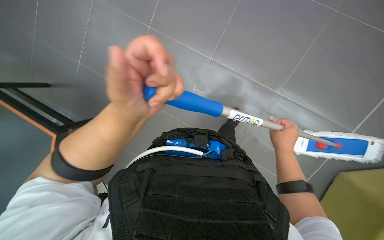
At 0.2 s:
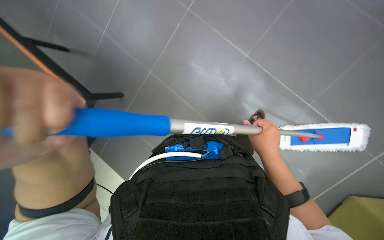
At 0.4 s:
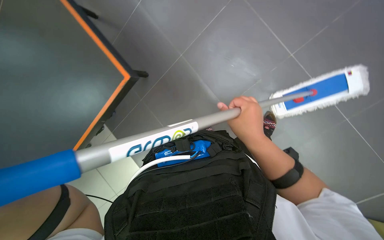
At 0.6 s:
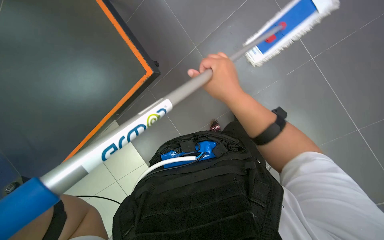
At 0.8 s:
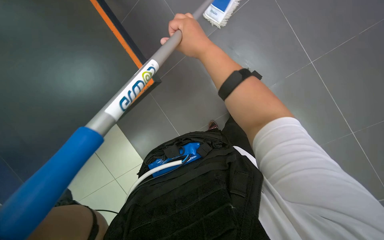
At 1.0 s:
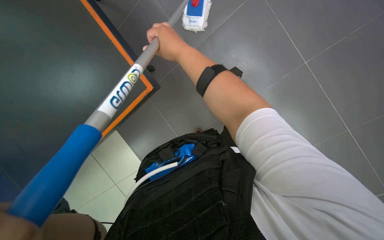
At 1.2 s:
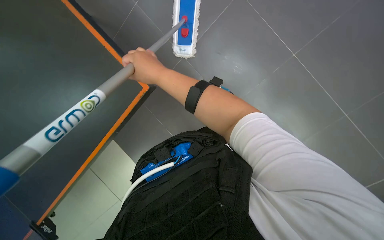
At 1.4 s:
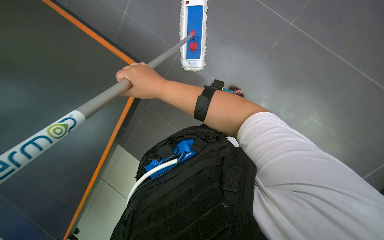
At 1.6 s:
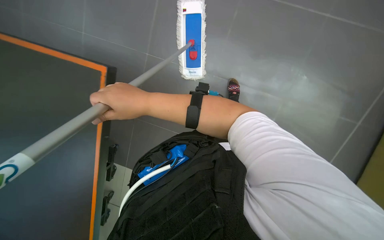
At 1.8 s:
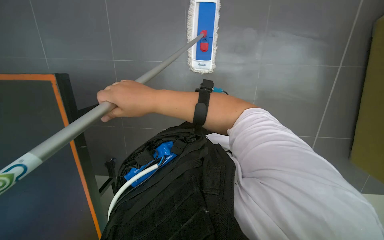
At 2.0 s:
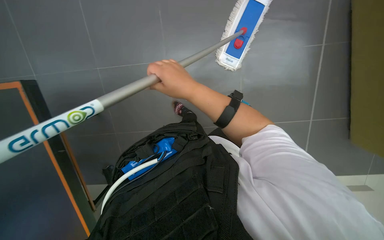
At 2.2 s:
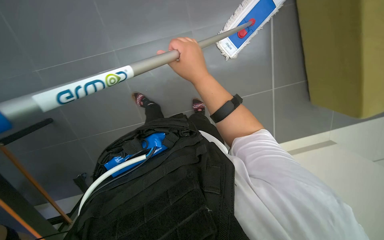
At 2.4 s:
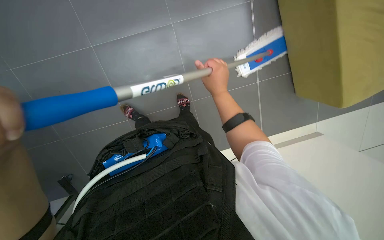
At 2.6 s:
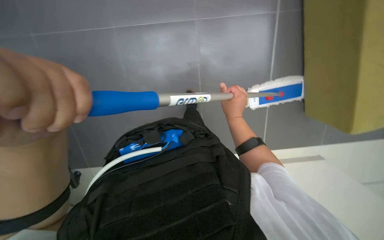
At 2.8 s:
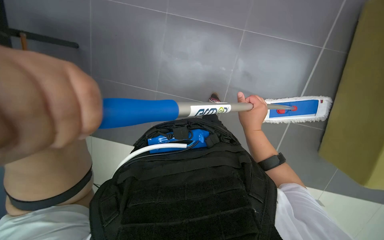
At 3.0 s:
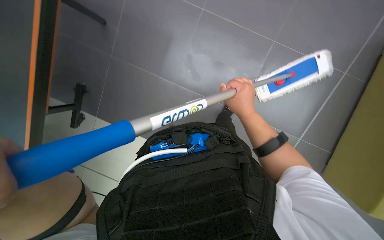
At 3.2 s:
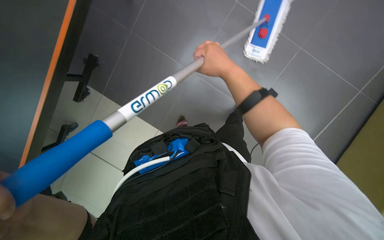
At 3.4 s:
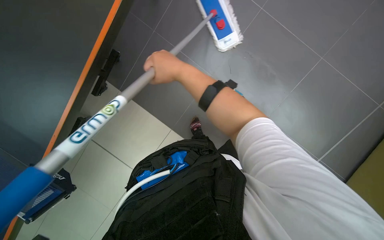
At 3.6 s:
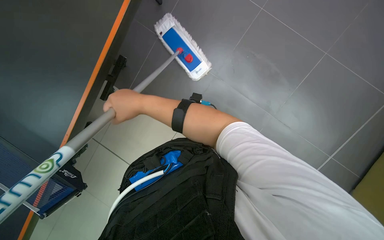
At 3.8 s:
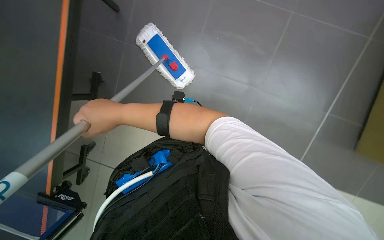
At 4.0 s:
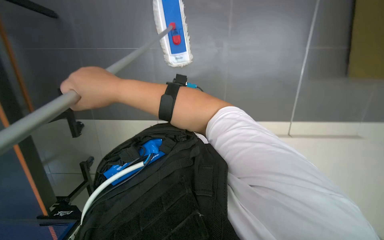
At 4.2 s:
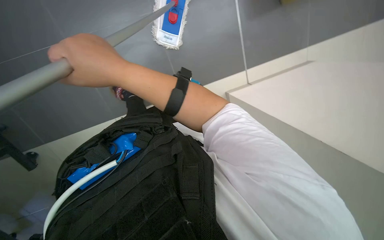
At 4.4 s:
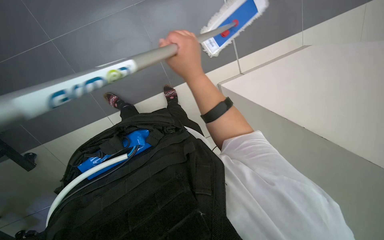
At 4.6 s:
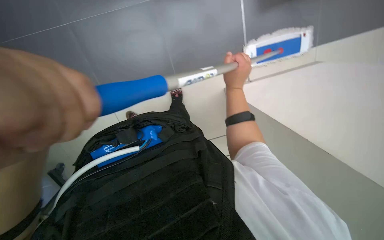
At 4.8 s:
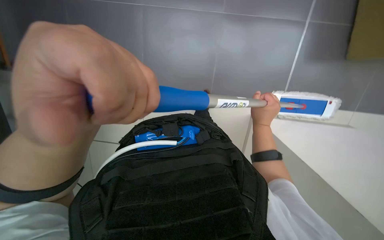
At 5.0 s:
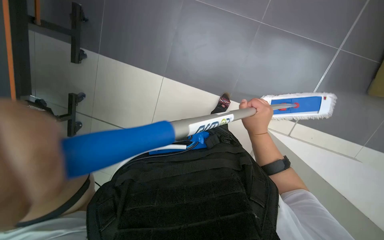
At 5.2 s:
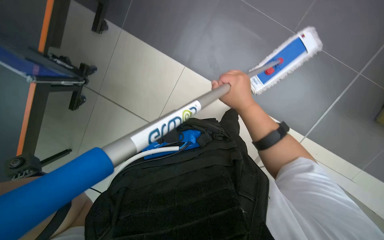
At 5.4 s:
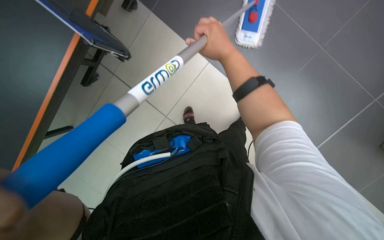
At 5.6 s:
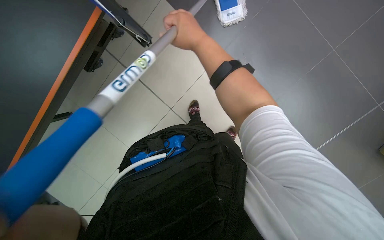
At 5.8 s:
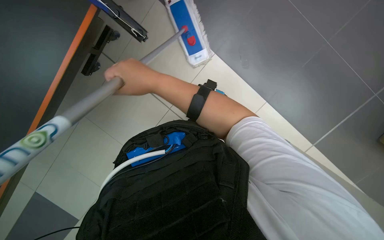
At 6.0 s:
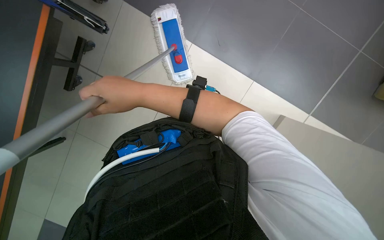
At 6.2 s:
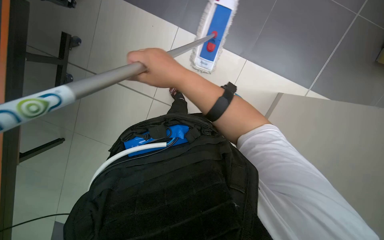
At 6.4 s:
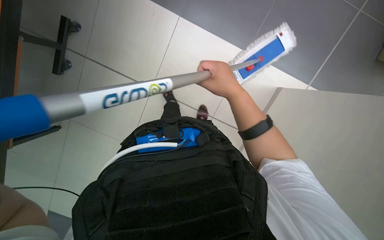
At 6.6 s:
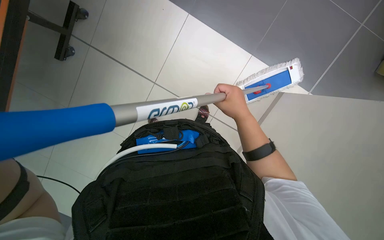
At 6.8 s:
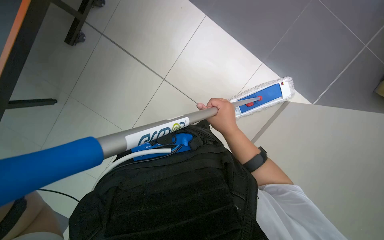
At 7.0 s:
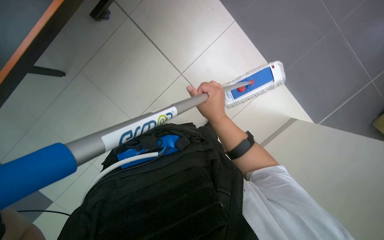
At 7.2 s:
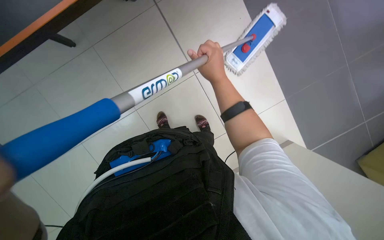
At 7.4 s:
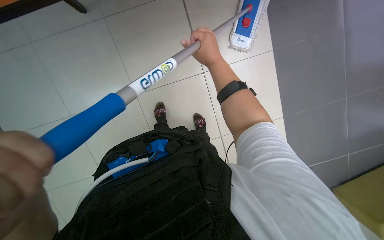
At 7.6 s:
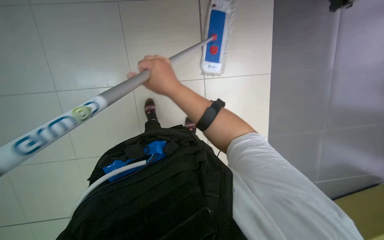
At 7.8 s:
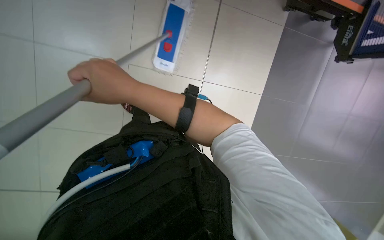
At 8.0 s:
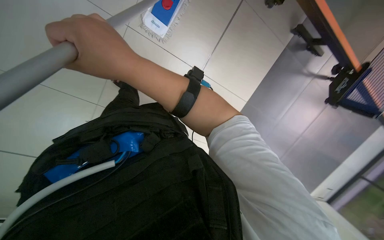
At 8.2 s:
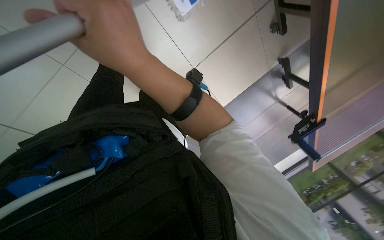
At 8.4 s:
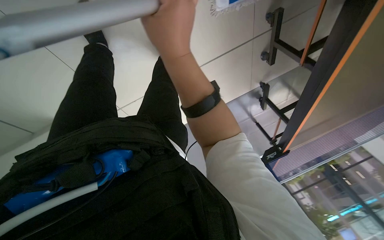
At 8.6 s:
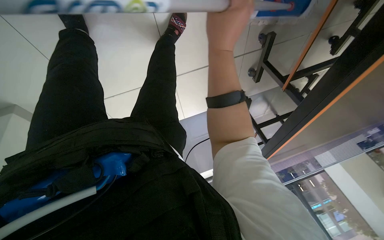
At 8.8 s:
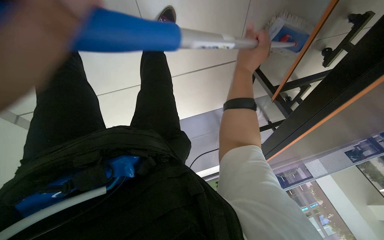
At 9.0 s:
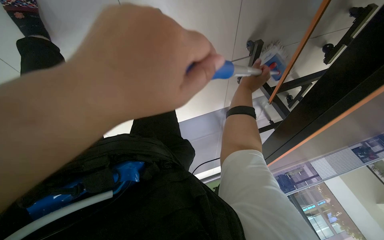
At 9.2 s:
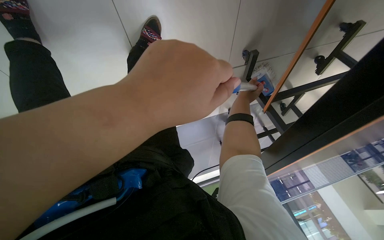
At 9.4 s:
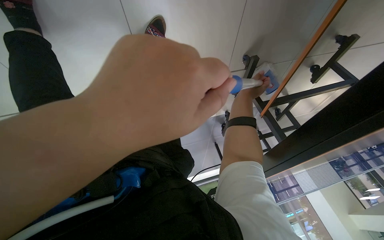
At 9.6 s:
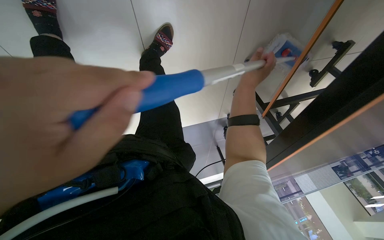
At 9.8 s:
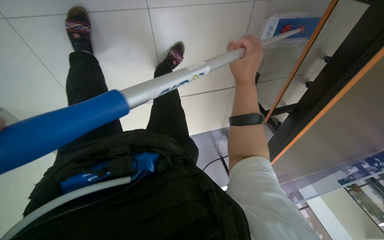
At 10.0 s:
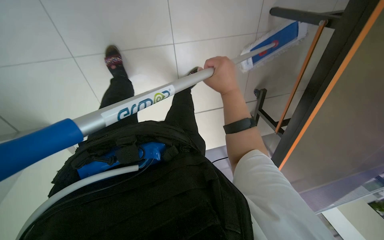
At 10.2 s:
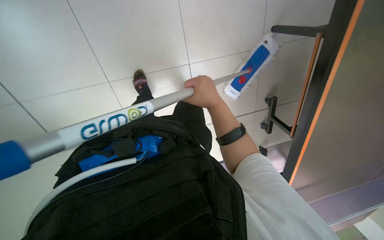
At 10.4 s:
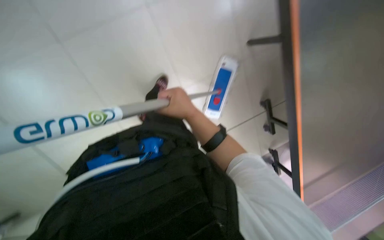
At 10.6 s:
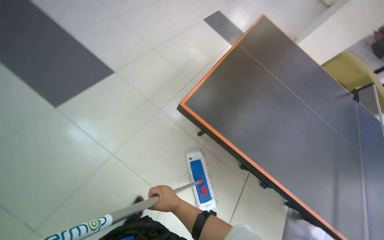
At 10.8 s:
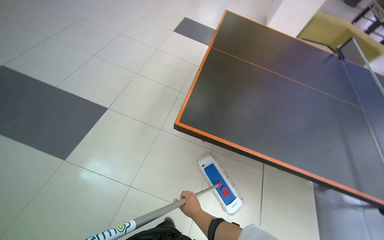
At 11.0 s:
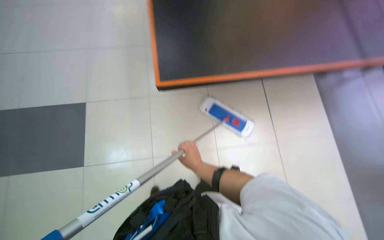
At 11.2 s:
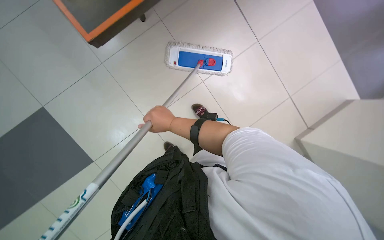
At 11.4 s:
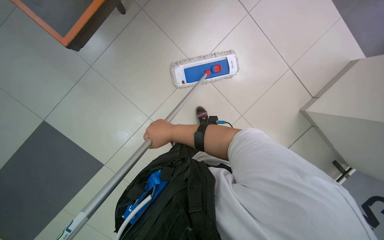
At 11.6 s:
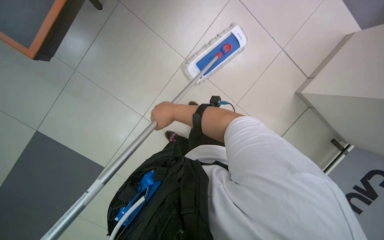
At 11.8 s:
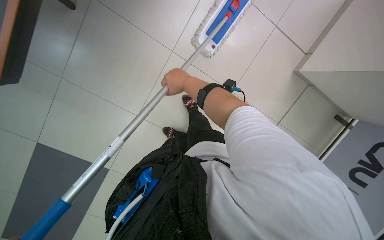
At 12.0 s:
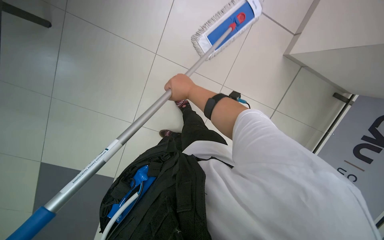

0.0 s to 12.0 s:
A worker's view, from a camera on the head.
Job: mopping floor.
The whole recording: Mopping floor with flat mop. The worker mops the floor with a flat mop, periodically rinsing and wringing it in the cleaning cart.
0.0 to 1.6 s: The scene rotates counterclockwise by roughly 30 degrees. The right hand heads to the left and nearer to the camera, covering roughly 30 cm.
1.6 to 3.0 s: The right hand moves farther from the camera and to the right, some 20 cm.
3.0 to 4.4 s: The wearer looks roughly 25 degrees further to the right.
4.4 to 6.0 s: The view tilts about 10 degrees upward. The right hand moves to the left, about 20 cm.
6.0 to 7.6 s: The right hand goes to the right and returns, approximately 20 cm each way.
7.6 to 9.0 s: The camera is carried some 50 cm. The camera is aimed about 45 degrees further to the right. Everything in view rotates some 30 degrees clockwise.
9.0 to 10.4 s: The right hand is displaced to the left and down the picture by roughly 20 cm.
10.4 to 12.0 s: The view tips downward by some 15 degrees. Everything in view rotates about 105 degrees counterclockwise.

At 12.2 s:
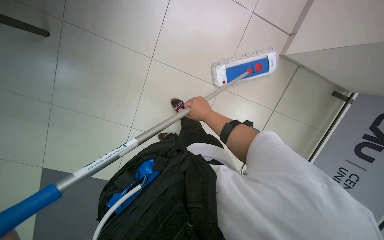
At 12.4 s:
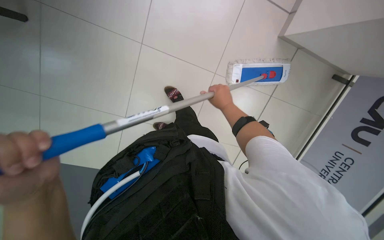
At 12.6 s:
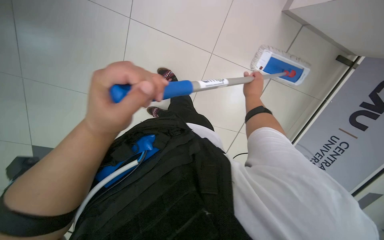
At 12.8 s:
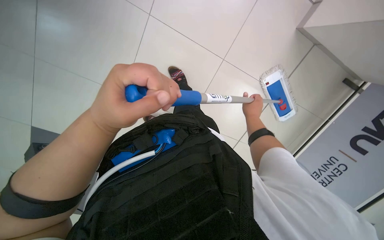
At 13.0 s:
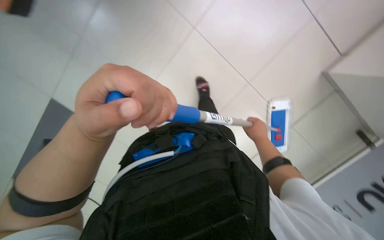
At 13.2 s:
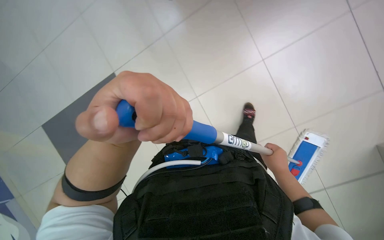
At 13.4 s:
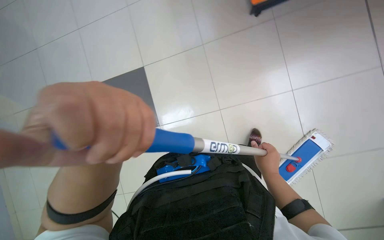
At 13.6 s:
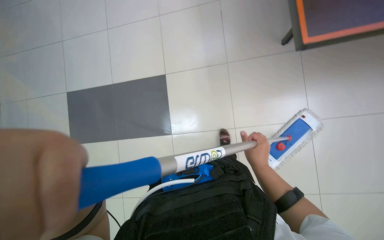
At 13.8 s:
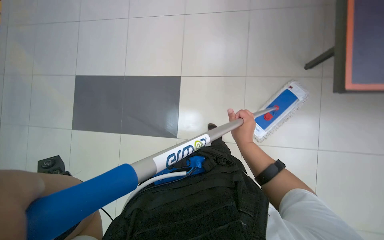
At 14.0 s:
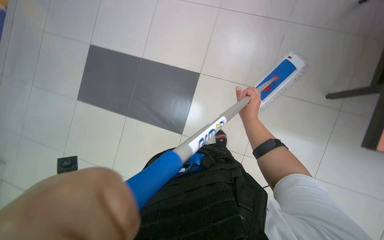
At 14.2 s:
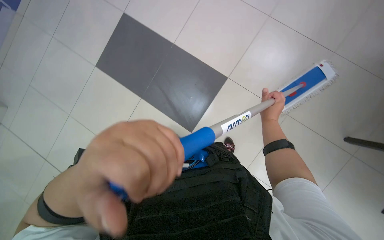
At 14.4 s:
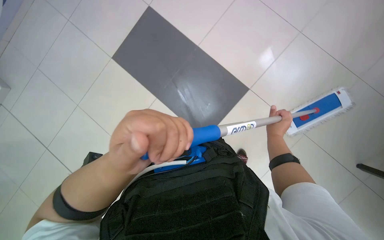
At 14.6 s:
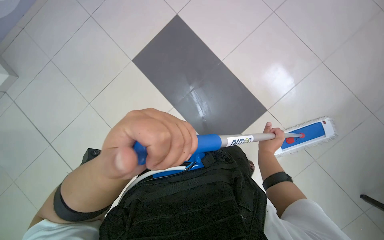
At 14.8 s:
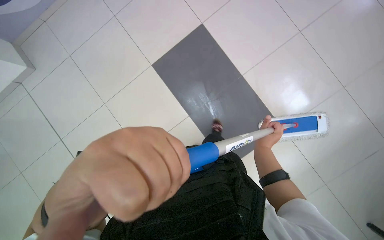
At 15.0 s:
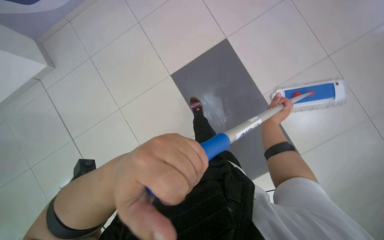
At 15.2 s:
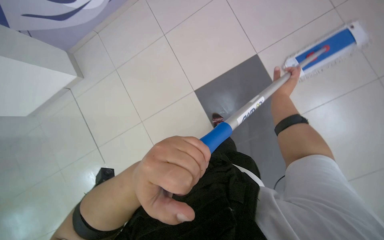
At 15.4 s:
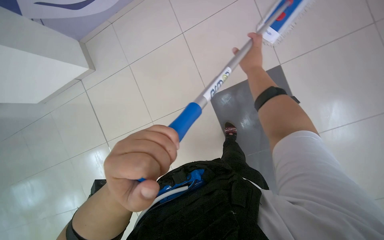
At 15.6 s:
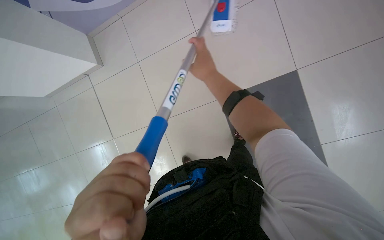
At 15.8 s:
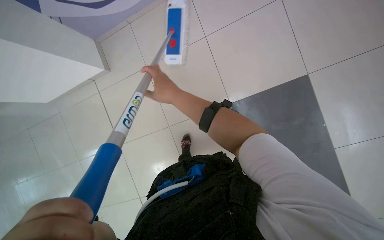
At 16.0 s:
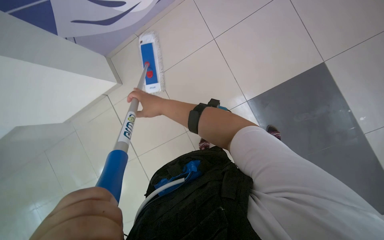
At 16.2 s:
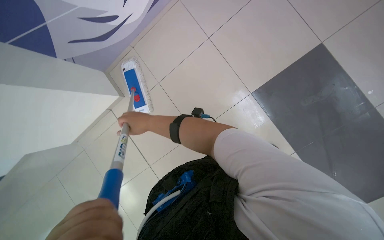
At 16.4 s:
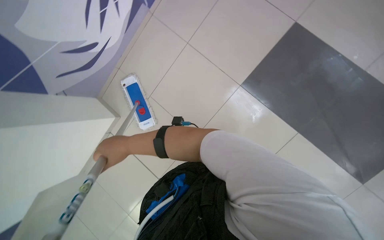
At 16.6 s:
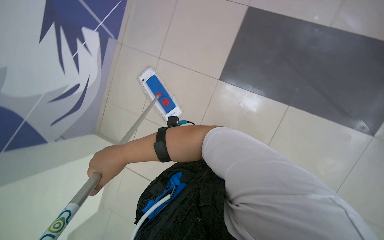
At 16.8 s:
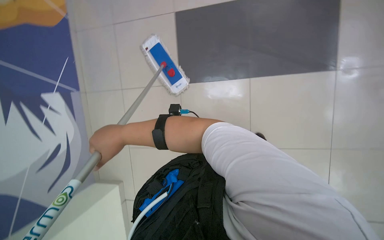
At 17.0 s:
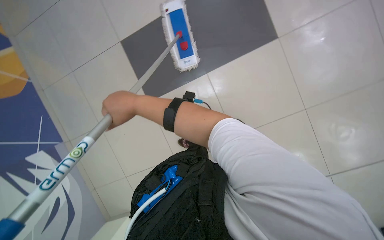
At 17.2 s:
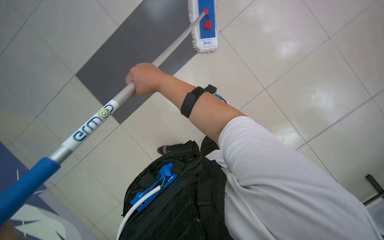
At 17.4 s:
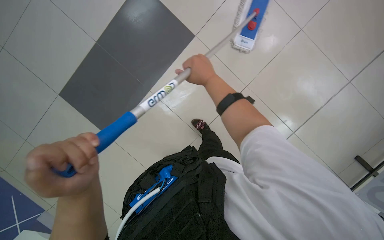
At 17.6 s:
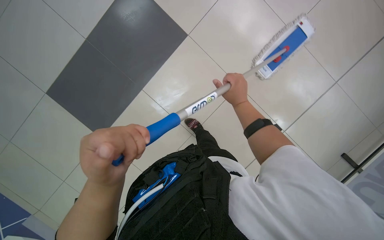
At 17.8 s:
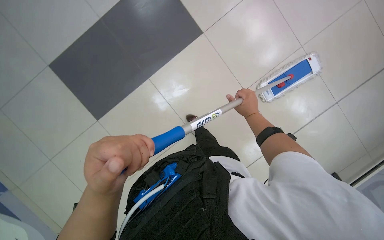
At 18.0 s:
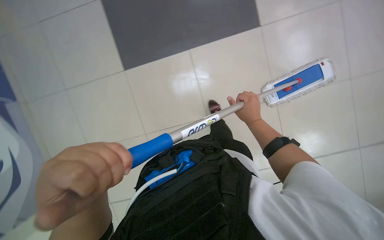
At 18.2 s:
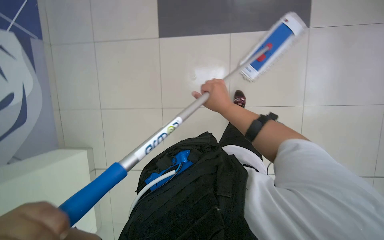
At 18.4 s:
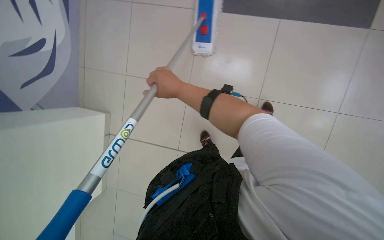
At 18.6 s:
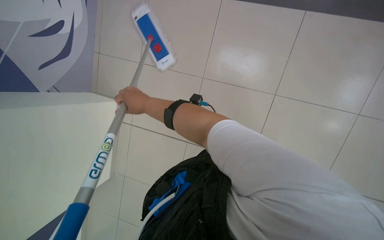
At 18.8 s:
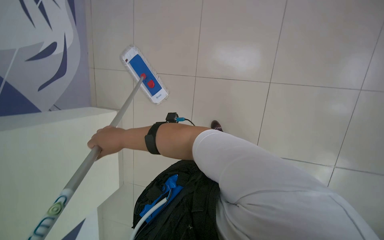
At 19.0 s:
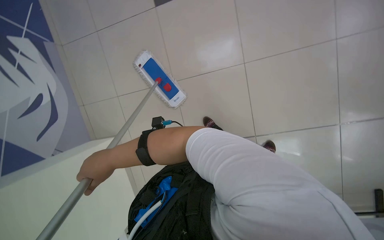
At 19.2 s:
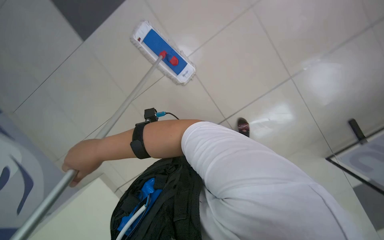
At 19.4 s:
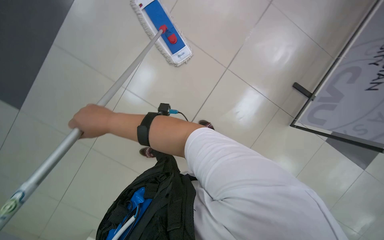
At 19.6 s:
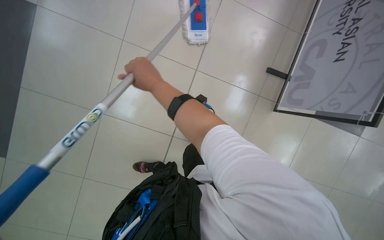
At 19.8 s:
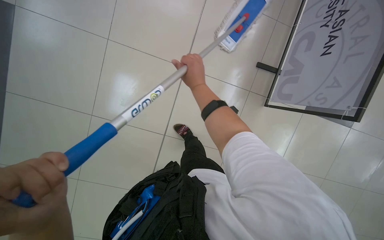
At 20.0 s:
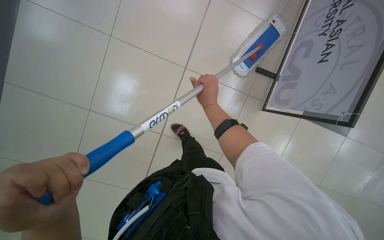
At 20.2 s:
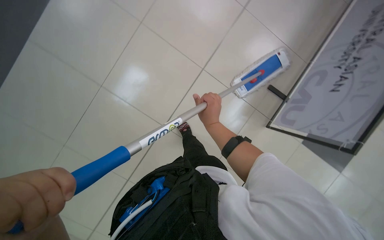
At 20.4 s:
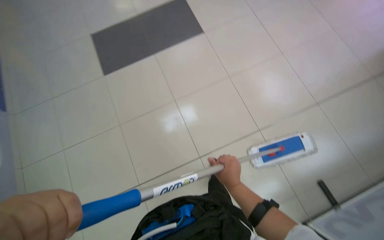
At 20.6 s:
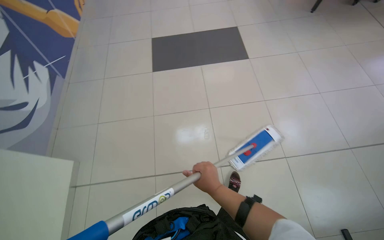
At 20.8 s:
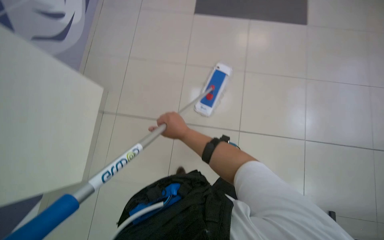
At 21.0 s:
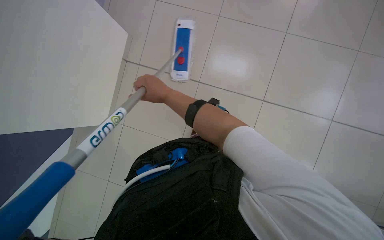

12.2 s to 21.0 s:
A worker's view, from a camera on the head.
Job: mopping floor.
The whole recording: Mopping floor with flat mop. The worker mops the floor with a flat mop, periodically rinsing and wringing it in the cleaning cart.
12.2 to 13.6 s: The right hand moves down the picture, roughly 15 cm.
13.6 to 15.2 s: The wearer moves about 40 cm. The scene turns some 45 degrees clockwise in the picture.
15.2 to 16.6 s: The scene turns approximately 30 degrees counterclockwise in the picture.
16.6 to 18.0 s: The camera is carried some 40 cm. The scene rotates counterclockwise by approximately 50 degrees.
